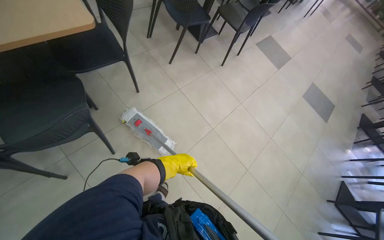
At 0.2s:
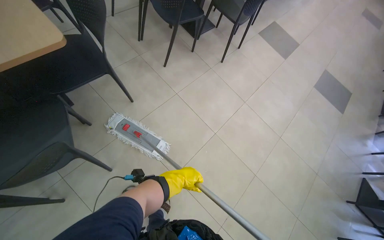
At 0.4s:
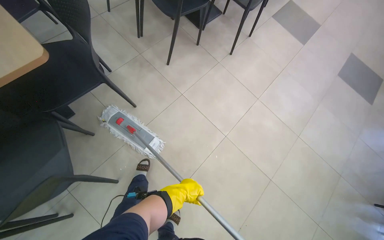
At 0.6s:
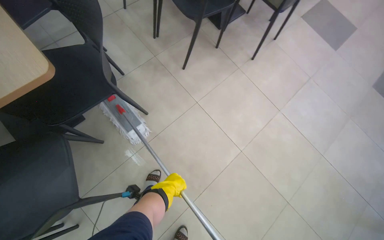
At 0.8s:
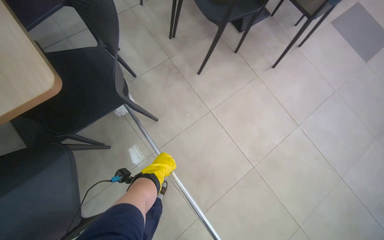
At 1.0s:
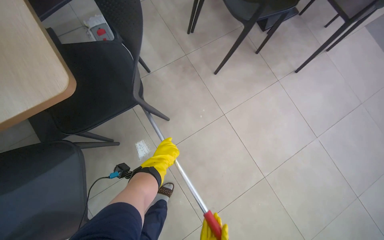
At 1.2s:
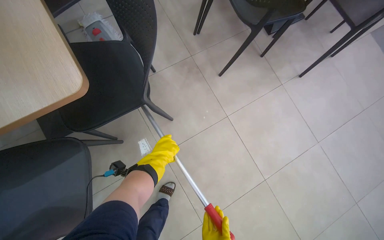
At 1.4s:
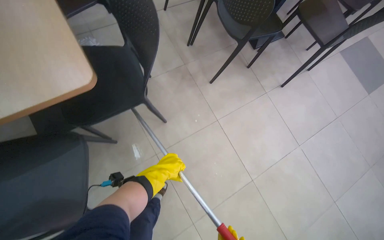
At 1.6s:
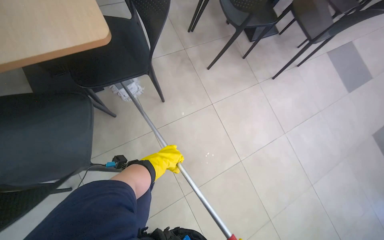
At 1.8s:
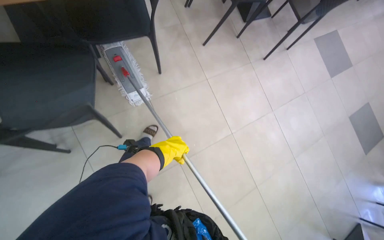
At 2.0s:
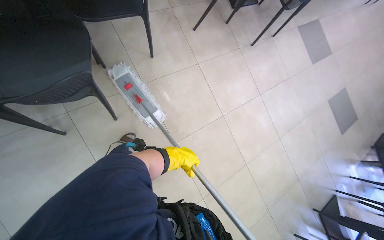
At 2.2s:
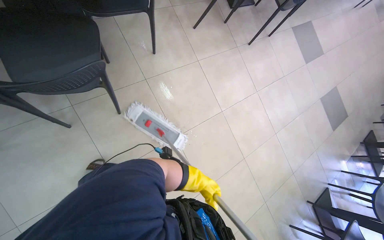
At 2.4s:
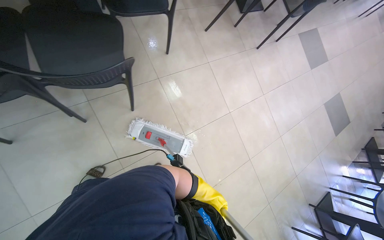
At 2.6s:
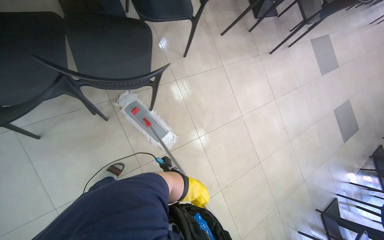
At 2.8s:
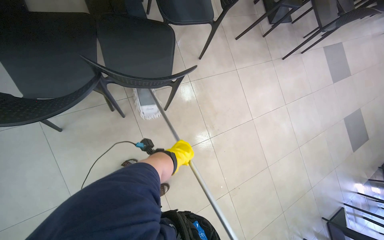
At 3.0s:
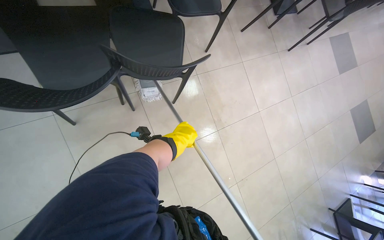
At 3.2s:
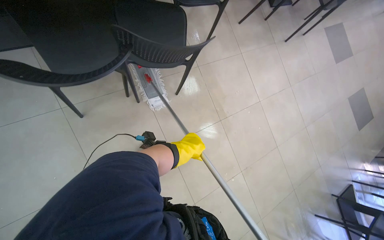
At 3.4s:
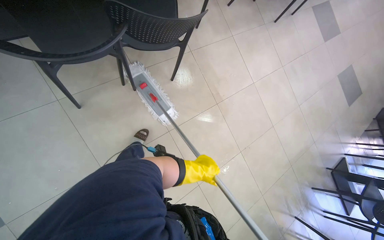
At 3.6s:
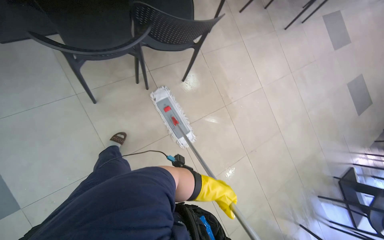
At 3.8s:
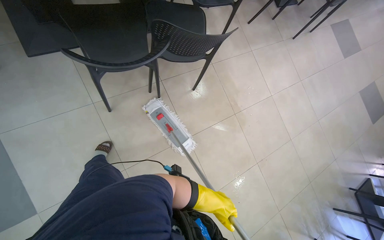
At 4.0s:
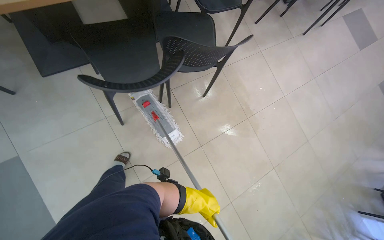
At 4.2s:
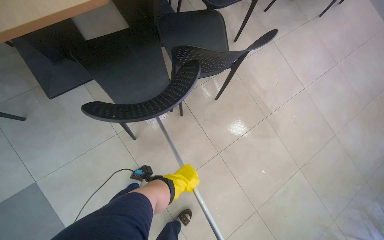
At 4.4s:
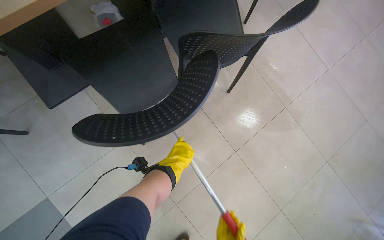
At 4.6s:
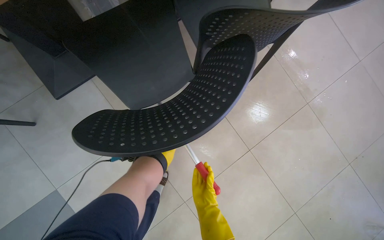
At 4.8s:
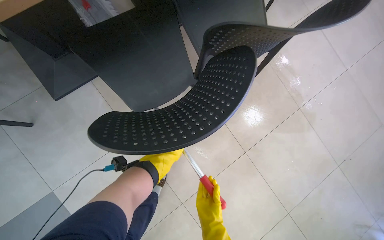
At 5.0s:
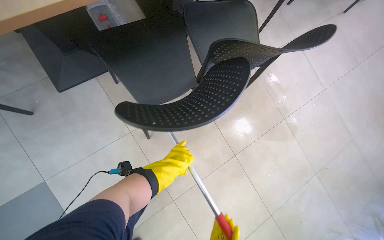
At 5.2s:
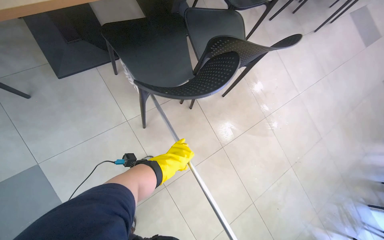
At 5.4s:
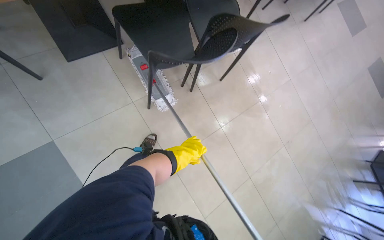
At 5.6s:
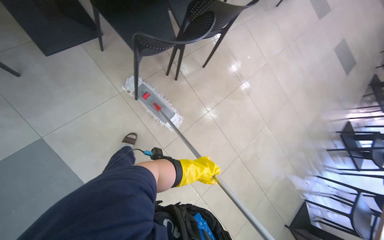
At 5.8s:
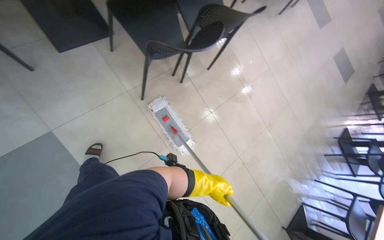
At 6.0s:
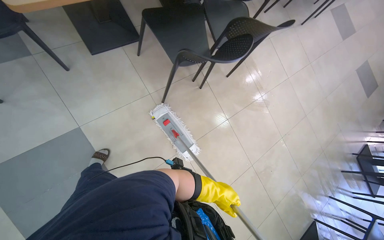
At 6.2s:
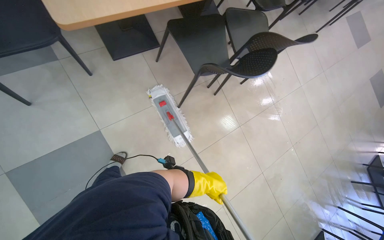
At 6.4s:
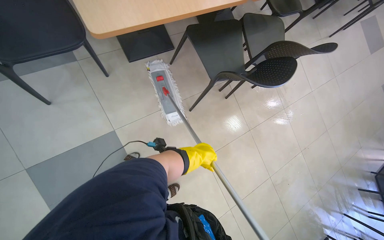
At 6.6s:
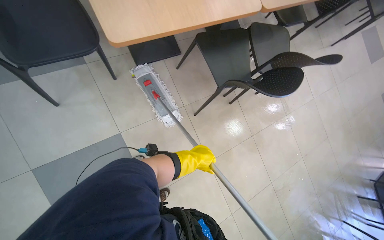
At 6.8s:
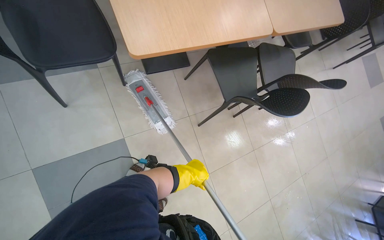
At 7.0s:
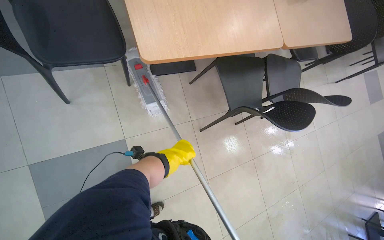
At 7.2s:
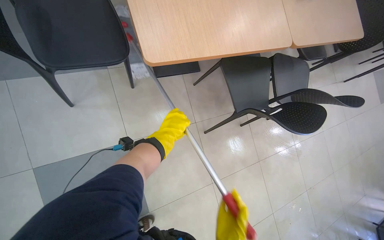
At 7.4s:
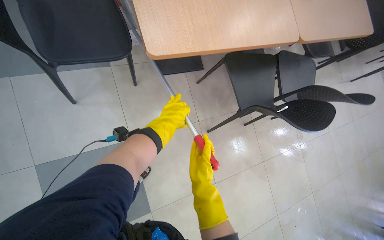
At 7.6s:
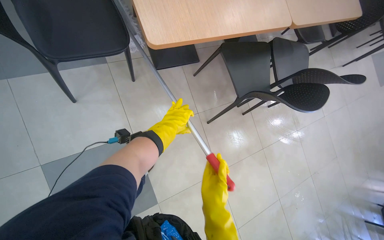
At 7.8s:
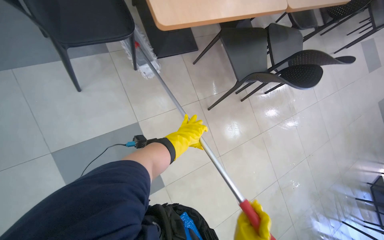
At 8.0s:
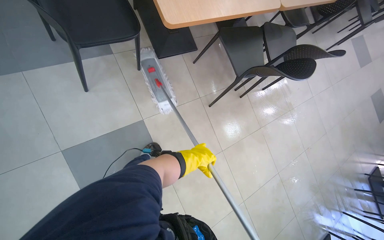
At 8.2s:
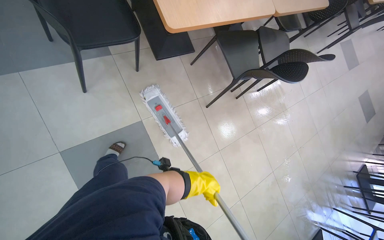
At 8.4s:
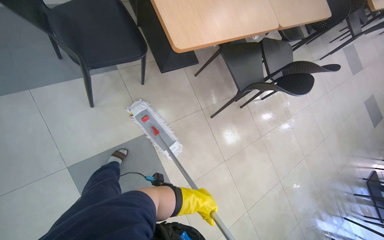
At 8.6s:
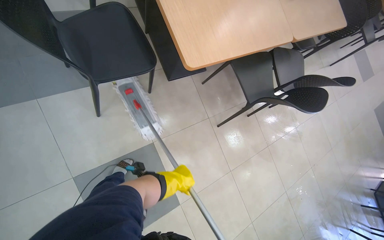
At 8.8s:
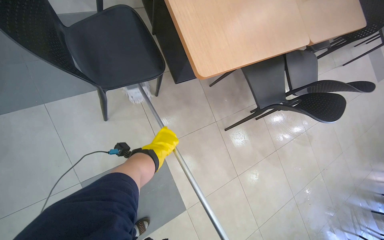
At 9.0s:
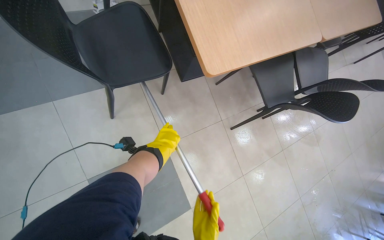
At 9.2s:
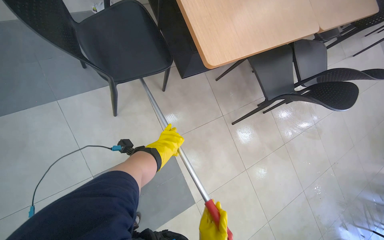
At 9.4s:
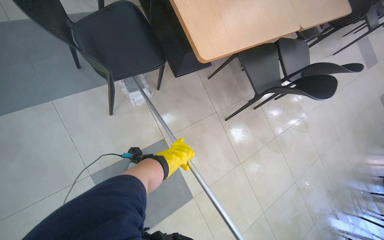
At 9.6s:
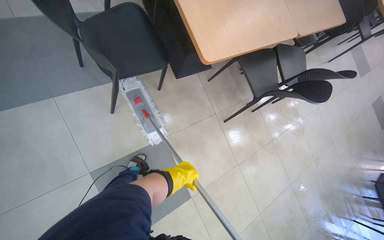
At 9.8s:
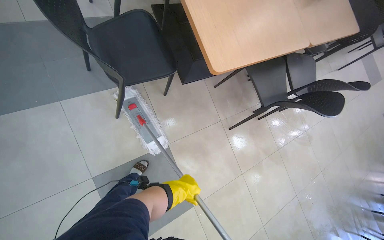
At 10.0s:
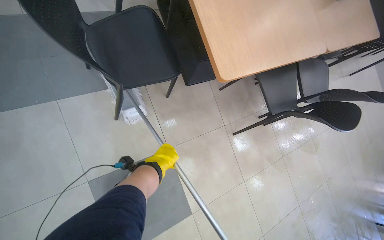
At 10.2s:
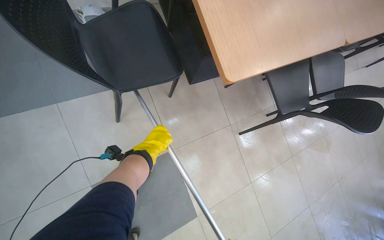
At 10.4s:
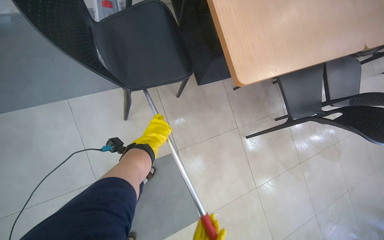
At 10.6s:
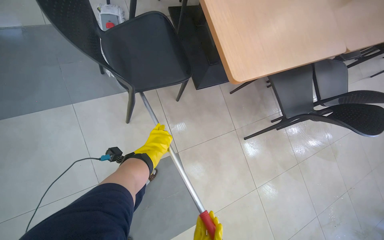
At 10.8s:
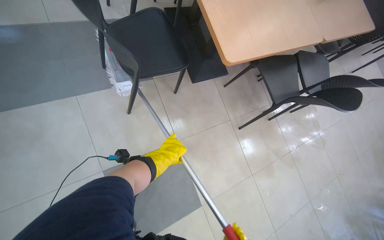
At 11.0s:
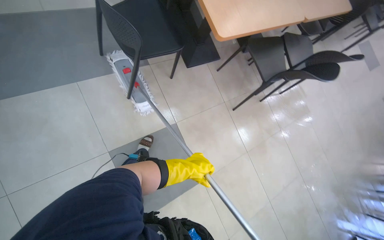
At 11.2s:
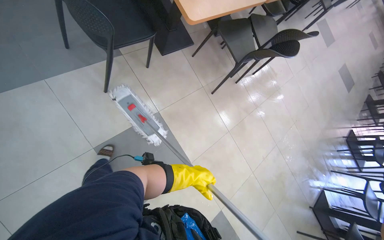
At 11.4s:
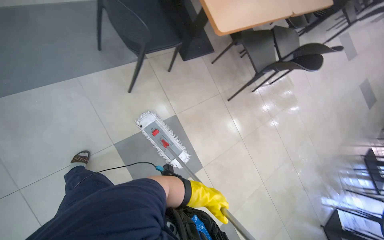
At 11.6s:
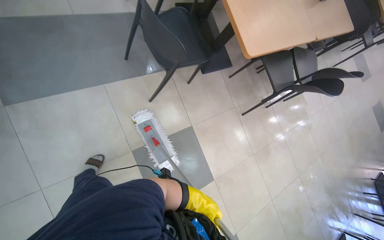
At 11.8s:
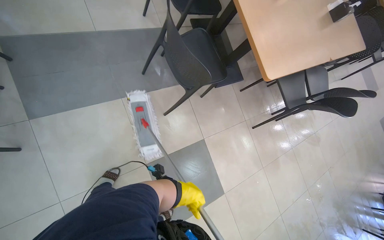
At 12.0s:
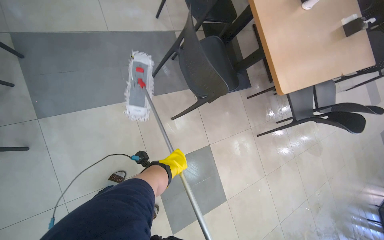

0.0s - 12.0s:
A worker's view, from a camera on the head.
Job: mopping floor.
The whole recording: Mopping cafeteria floor. The worker mops the cafeteria floor with a flat mop.
0.0s - 1.6s: The camera is carried about 50 cm.
1.6s - 3.0s: The camera is carried approximately 70 cm.
4.4s - 6.0s: The camera travels some 60 cm.
6.0s - 7.6s: The left hand is displaced to the left and up the picture by approximately 70 cm.
7.6s - 9.0s: The left hand goes down the picture and returns, approximately 35 cm each way.
9.0s - 10.4s: The left hand reaches approximately 25 cm down the picture, then returns.
10.4s - 12.0s: The camera is carried approximately 60 cm.

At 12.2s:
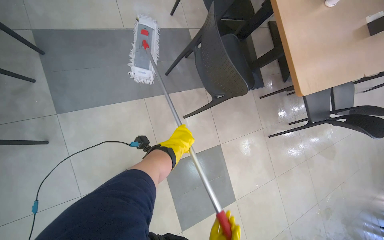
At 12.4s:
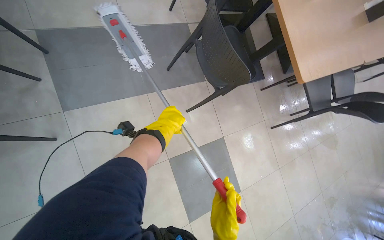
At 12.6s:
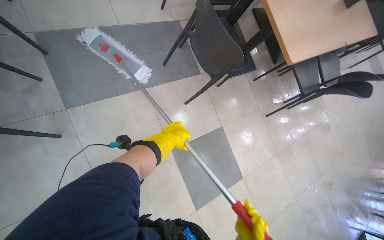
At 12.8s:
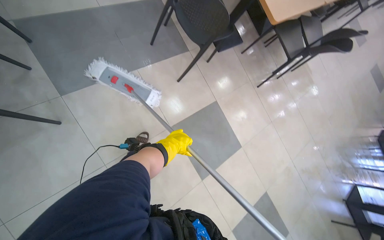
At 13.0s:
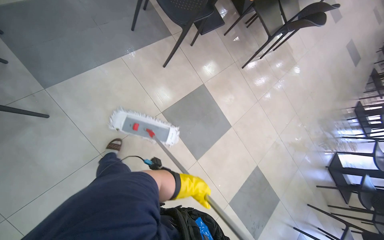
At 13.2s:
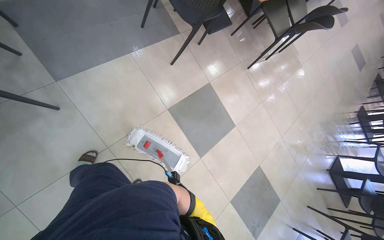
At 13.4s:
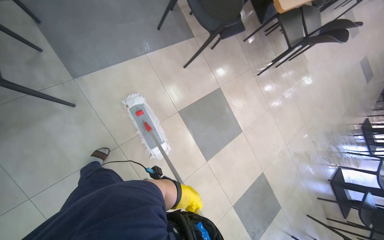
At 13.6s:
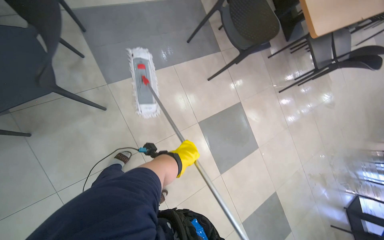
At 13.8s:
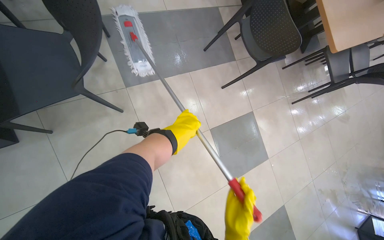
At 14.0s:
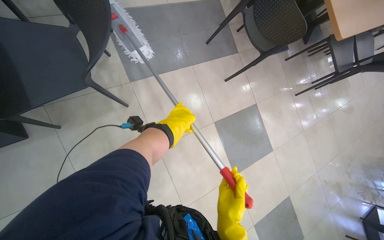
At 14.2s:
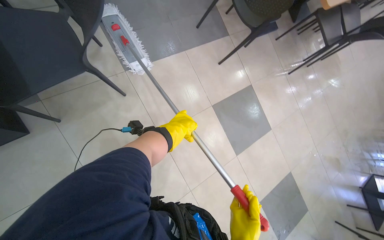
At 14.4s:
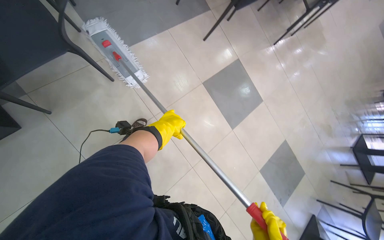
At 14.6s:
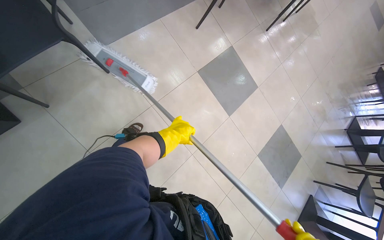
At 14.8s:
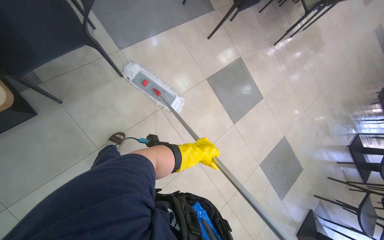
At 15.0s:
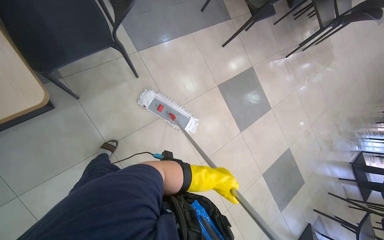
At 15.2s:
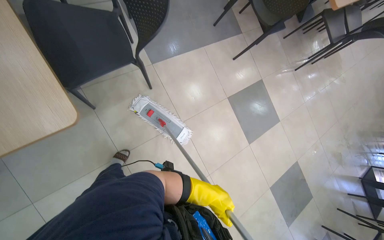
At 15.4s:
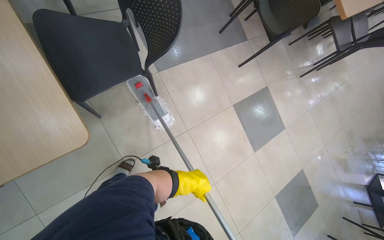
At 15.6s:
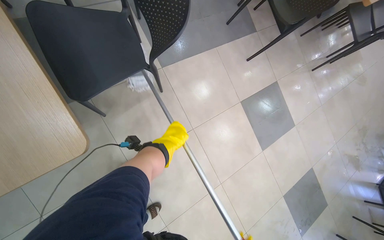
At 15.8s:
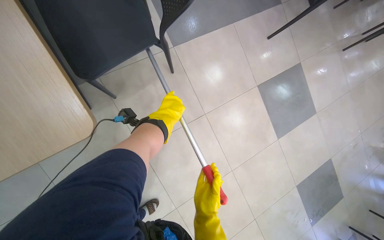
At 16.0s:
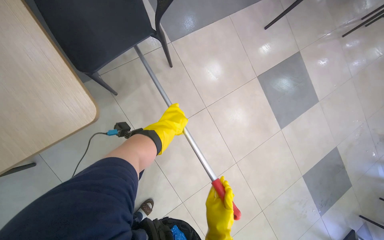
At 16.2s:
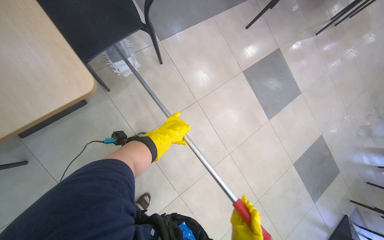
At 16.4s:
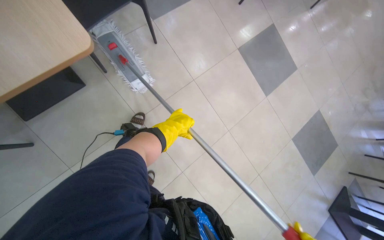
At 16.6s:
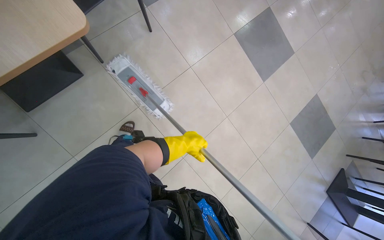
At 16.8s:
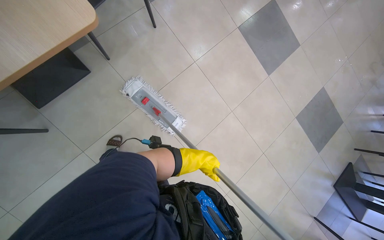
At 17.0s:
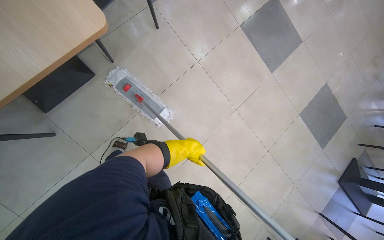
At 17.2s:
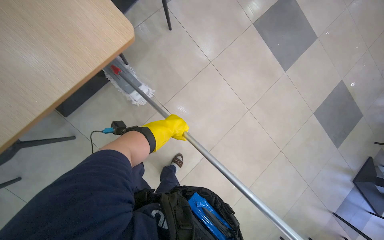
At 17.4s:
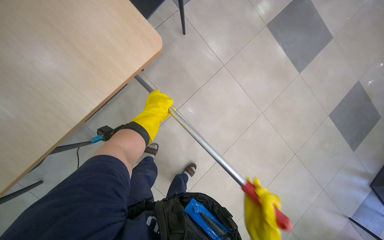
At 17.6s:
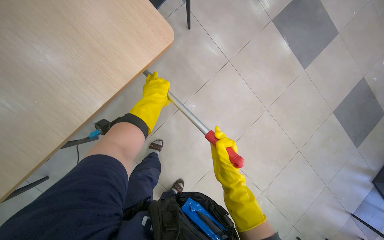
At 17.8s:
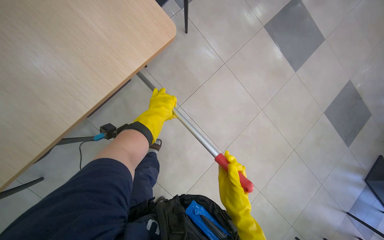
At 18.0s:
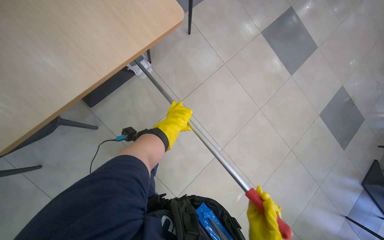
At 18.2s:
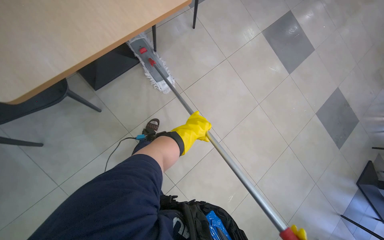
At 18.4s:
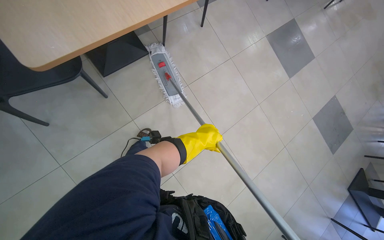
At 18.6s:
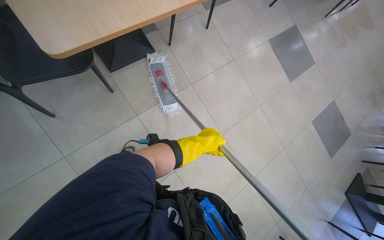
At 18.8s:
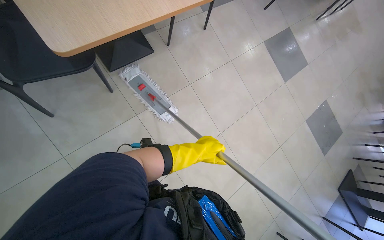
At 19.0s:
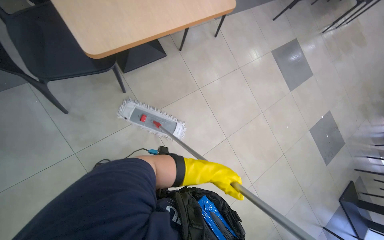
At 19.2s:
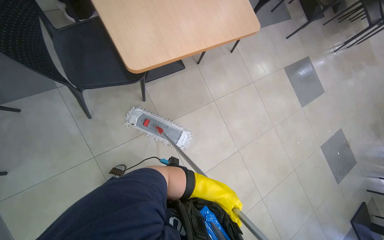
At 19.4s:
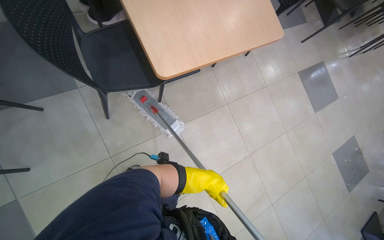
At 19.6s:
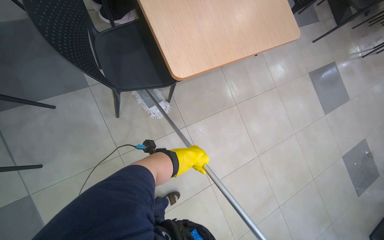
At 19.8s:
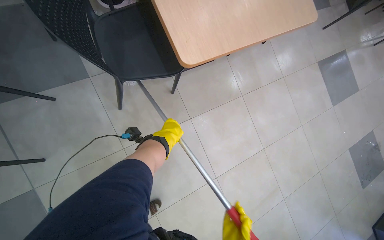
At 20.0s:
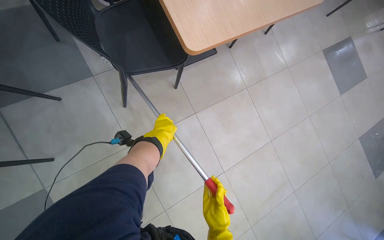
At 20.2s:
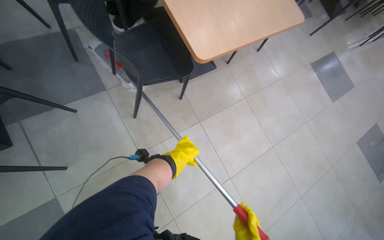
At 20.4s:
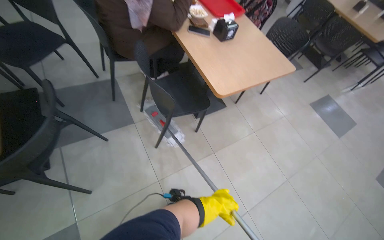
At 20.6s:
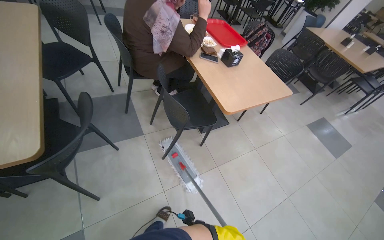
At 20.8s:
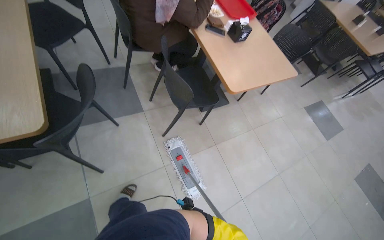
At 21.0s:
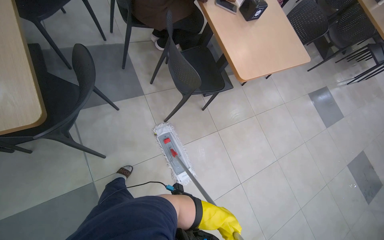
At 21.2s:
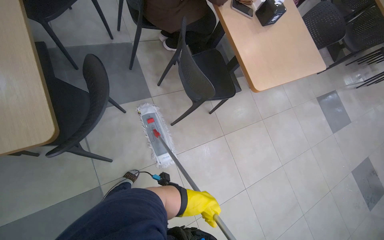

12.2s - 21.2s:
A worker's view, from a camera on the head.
Job: mopping floor.
The whole recording: Mopping cafeteria floor. The worker mops the cafeteria floor with a flat mop.
12.2s - 13.8s: The head travels approximately 50 cm.
13.8s - 15.2s: The left hand shifts approximately 50 cm down the picture.
15.2s - 16.6s: The left hand travels to the left by roughly 20 cm.
16.6s - 18.2s: The left hand travels up the picture and back again, approximately 15 cm each way.
18.2s - 19.8s: The left hand goes about 30 cm to the left.
19.8s - 21.2s: The head travels about 50 cm.
